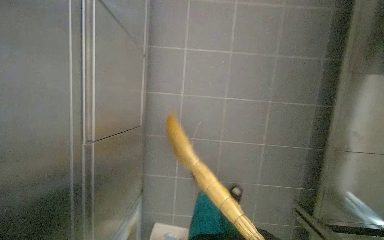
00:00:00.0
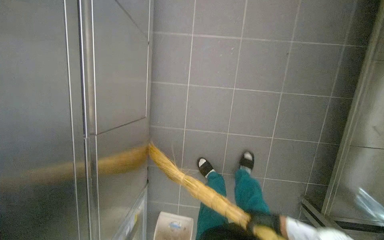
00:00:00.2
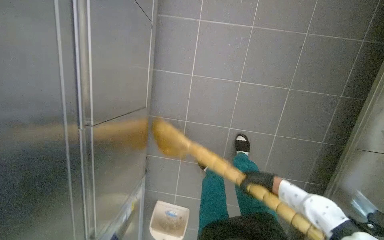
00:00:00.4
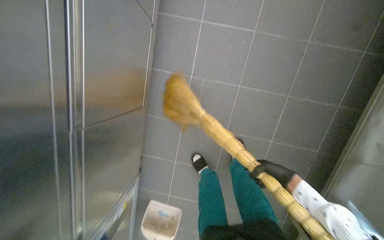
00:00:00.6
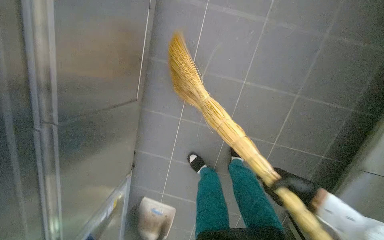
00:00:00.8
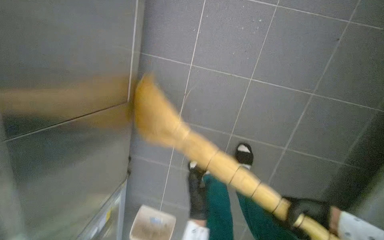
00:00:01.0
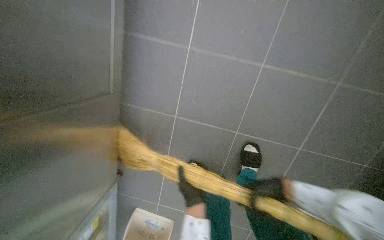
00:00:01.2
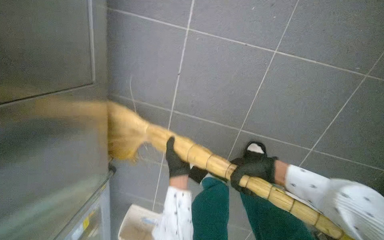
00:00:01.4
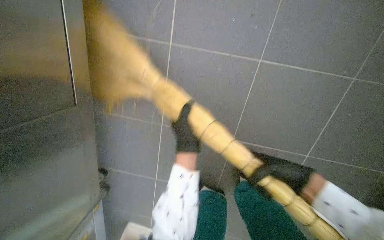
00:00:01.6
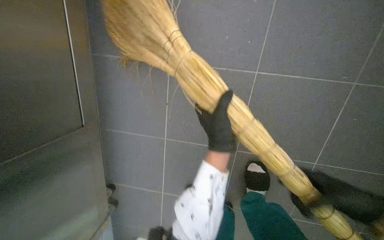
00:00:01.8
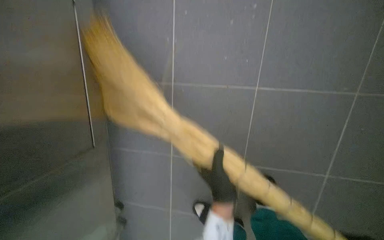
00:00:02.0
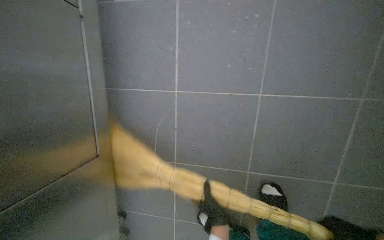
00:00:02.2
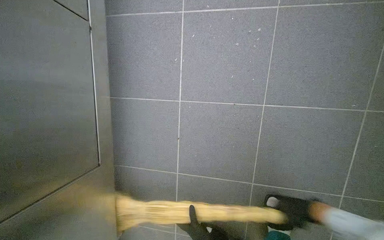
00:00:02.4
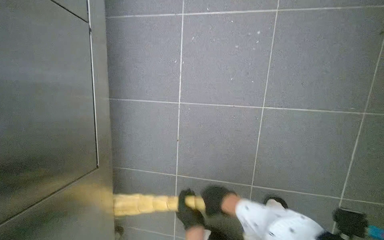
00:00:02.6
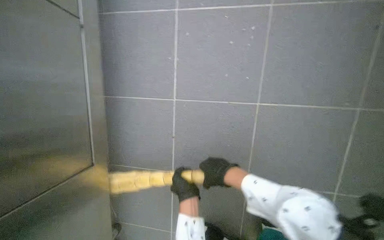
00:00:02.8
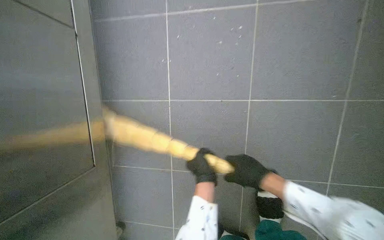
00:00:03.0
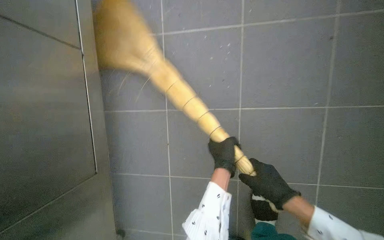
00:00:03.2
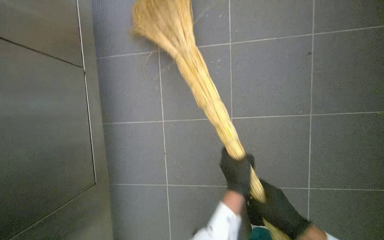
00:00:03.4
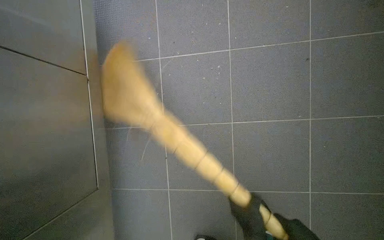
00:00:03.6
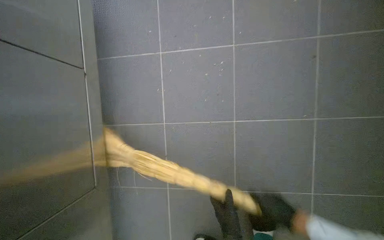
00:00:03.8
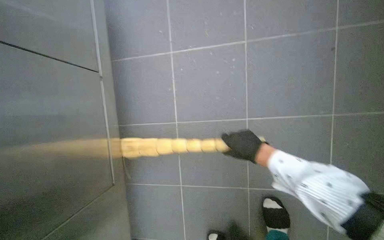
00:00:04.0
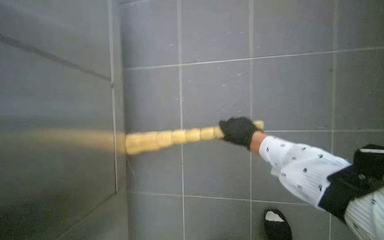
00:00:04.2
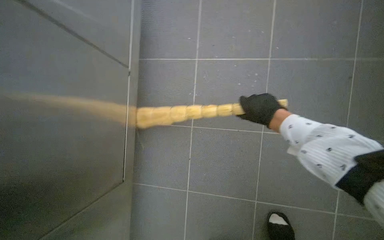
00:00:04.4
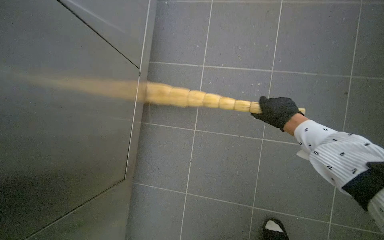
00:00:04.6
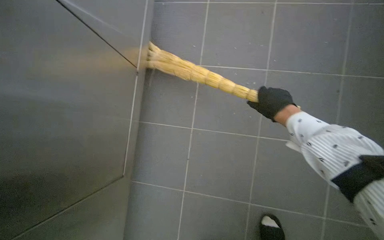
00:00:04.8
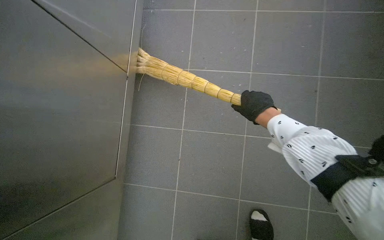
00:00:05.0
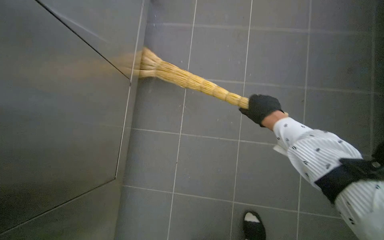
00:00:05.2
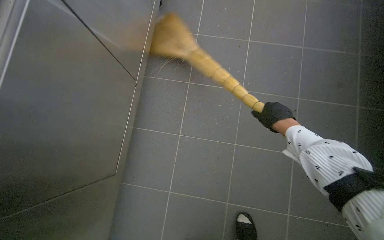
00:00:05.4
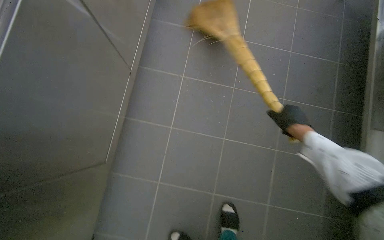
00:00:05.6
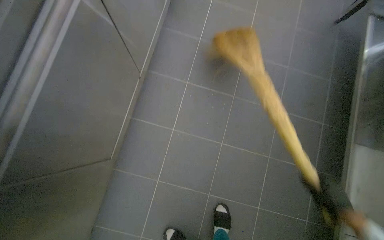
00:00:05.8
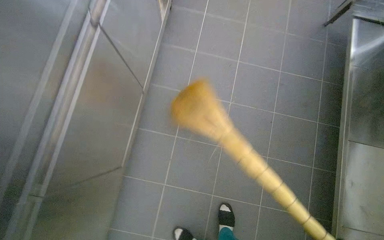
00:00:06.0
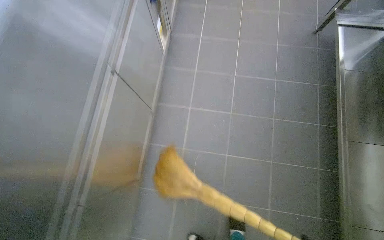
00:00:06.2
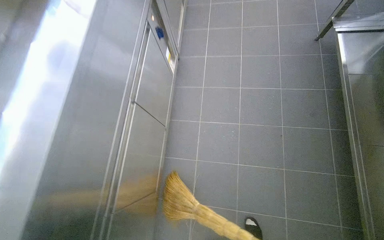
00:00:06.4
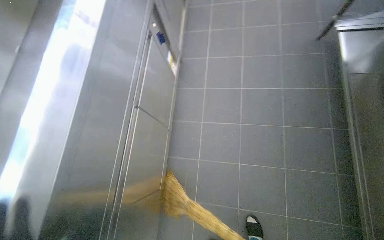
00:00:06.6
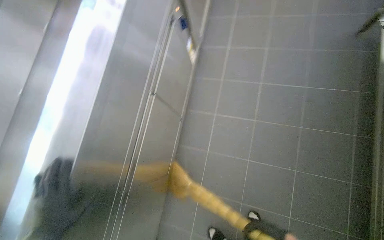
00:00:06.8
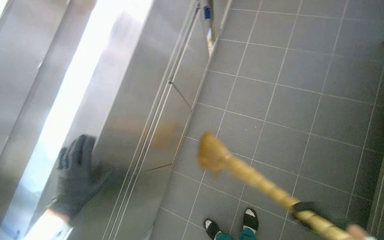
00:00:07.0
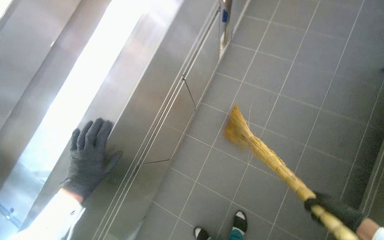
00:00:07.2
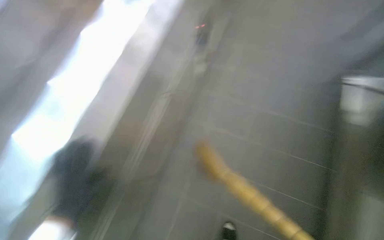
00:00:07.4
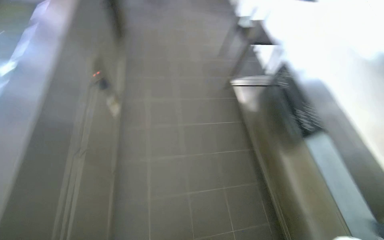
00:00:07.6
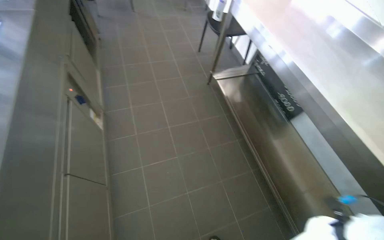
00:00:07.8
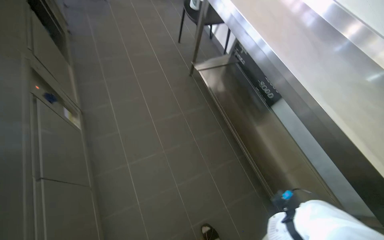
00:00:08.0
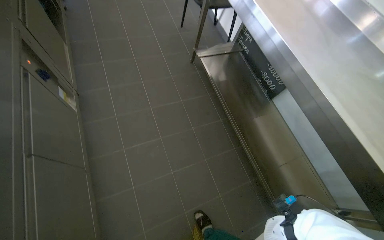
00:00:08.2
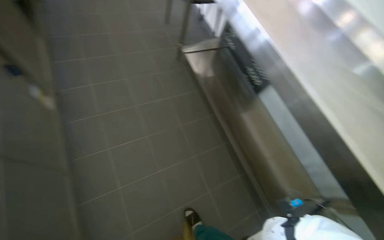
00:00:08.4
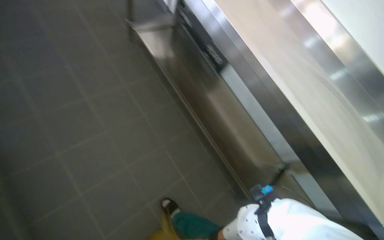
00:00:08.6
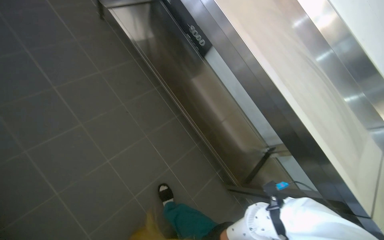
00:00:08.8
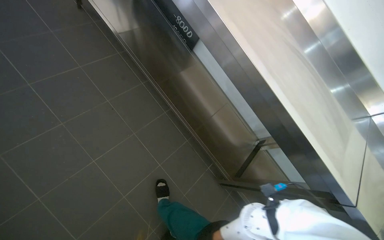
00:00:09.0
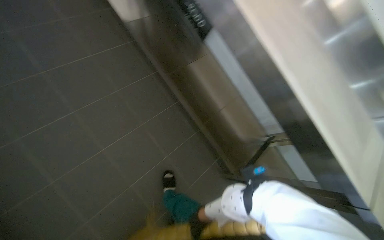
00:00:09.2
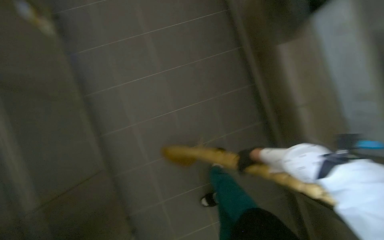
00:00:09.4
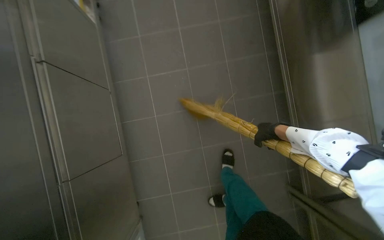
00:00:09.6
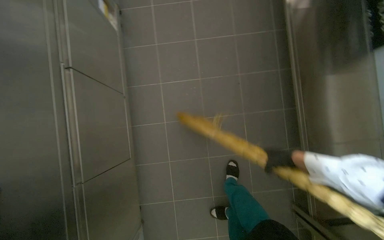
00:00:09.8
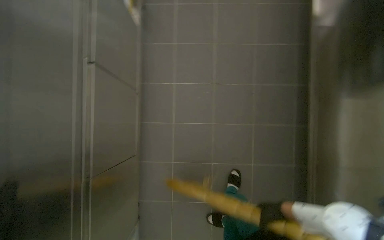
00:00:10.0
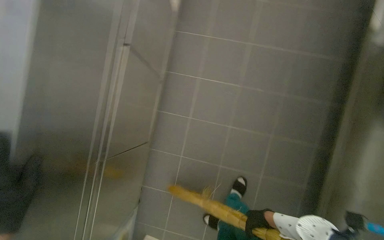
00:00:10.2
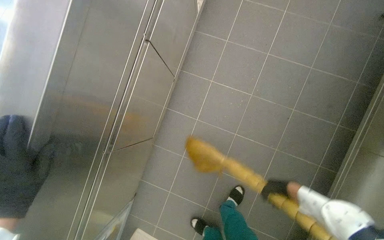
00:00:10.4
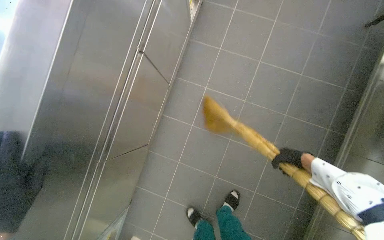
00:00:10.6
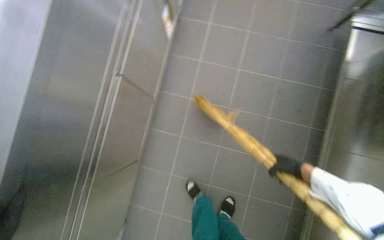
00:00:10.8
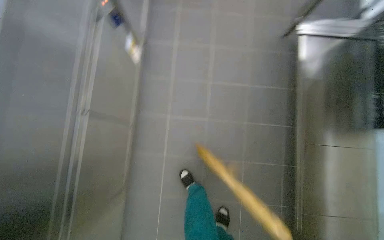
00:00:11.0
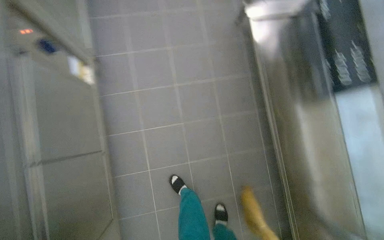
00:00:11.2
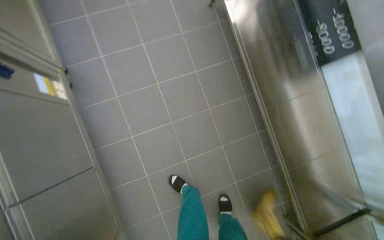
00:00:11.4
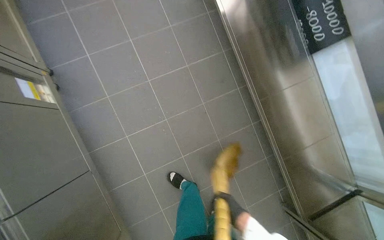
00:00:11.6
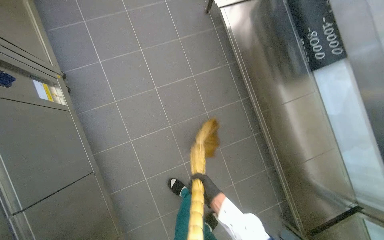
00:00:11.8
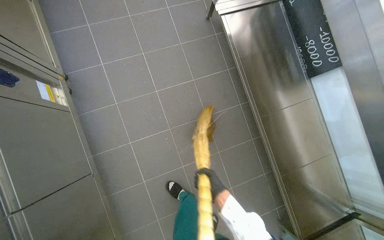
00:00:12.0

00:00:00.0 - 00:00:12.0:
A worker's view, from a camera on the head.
Job: sweeping floor.
The whole recording: Collecting debris with dustpan. The worker sweeps debris into a dustpan and collects it from the floor.
00:00:00.0 - 00:00:01.6: The wearer moves about 50 cm. The camera pitches downward, by some 15 degrees.
00:00:03.0 - 00:00:04.4: The wearer looks some 15 degrees further upward.
00:00:04.4 - 00:00:06.0: The view pans to the right by about 20 degrees.
00:00:07.6 - 00:00:09.0: The head rotates about 45 degrees to the right. The wearer looks approximately 15 degrees further downward.
00:00:09.0 - 00:00:10.4: The head turns to the left by roughly 40 degrees.
00:00:10.4 - 00:00:12.0: The wearer's head swings some 45 degrees to the right.

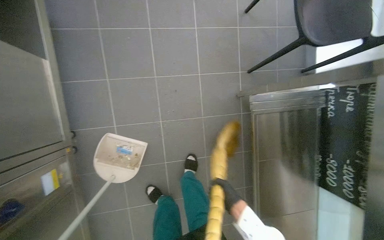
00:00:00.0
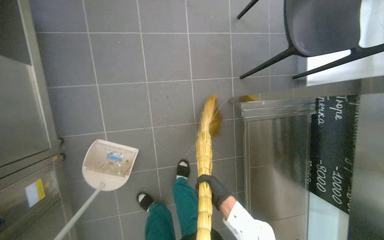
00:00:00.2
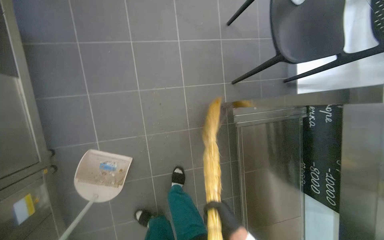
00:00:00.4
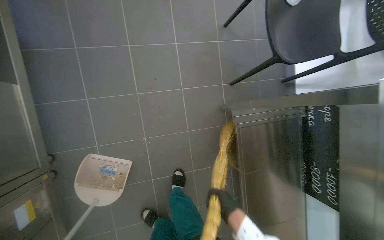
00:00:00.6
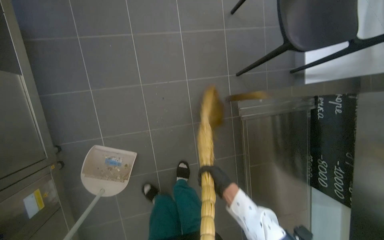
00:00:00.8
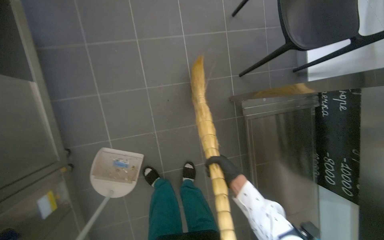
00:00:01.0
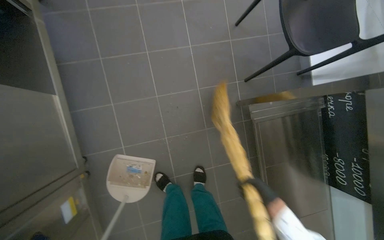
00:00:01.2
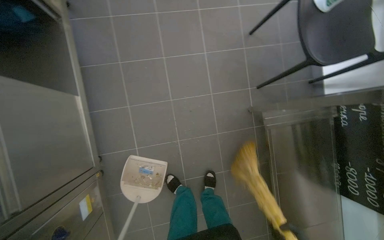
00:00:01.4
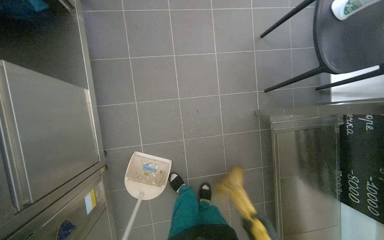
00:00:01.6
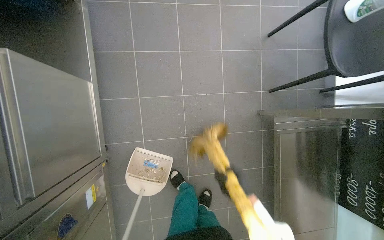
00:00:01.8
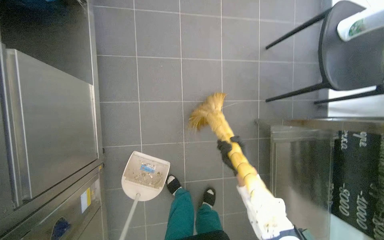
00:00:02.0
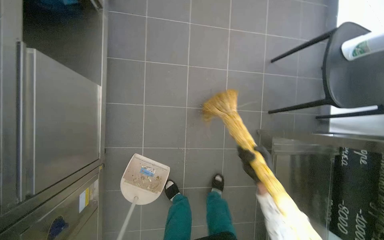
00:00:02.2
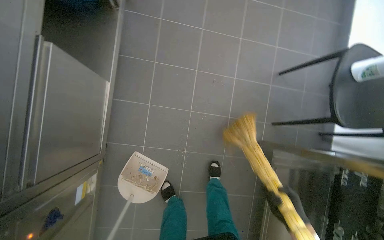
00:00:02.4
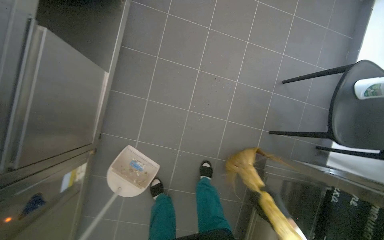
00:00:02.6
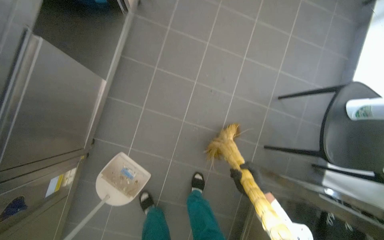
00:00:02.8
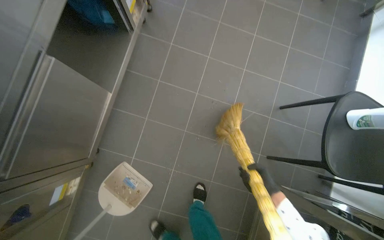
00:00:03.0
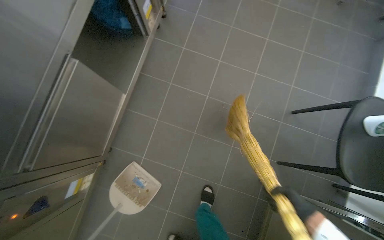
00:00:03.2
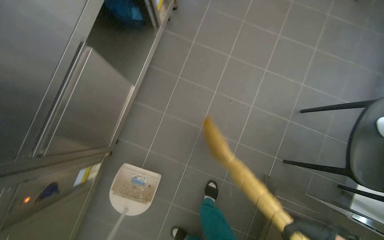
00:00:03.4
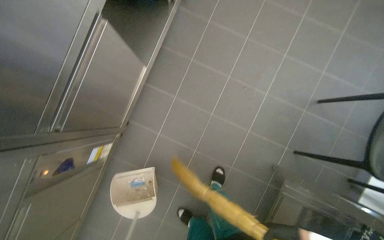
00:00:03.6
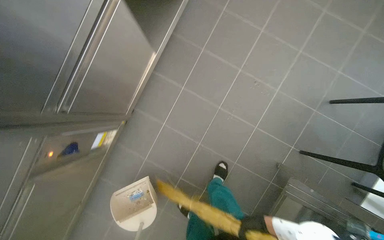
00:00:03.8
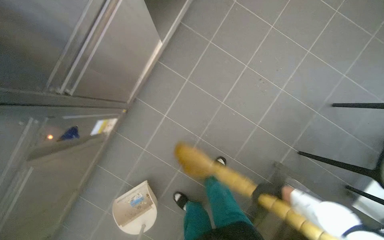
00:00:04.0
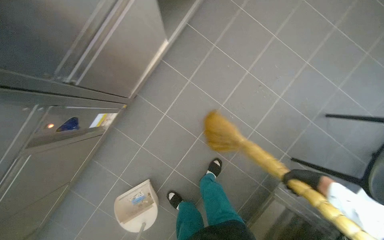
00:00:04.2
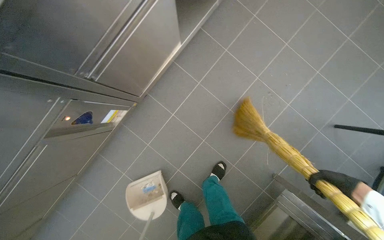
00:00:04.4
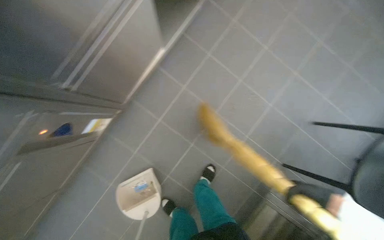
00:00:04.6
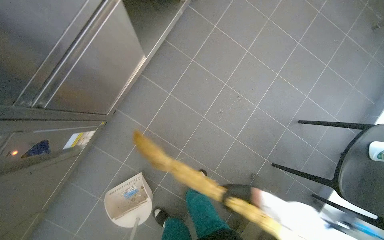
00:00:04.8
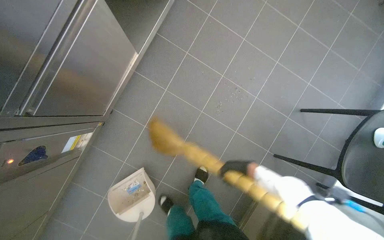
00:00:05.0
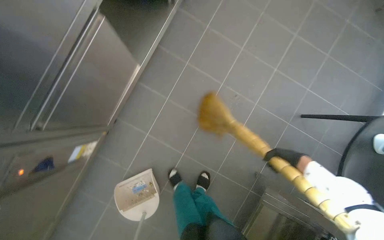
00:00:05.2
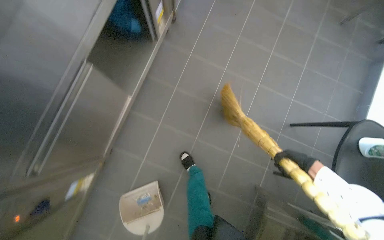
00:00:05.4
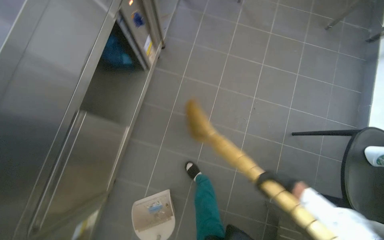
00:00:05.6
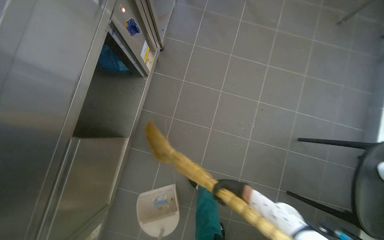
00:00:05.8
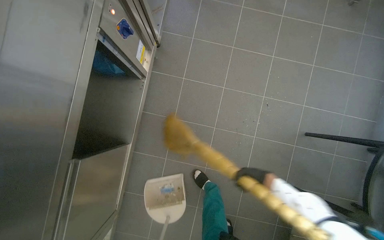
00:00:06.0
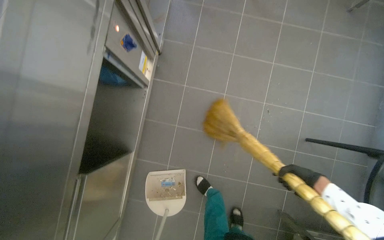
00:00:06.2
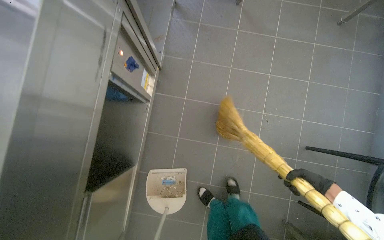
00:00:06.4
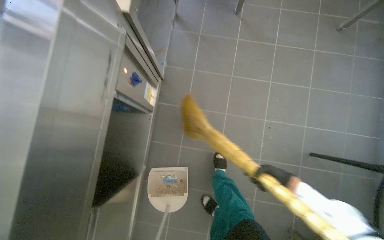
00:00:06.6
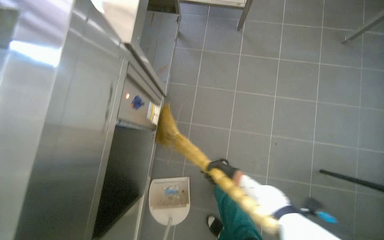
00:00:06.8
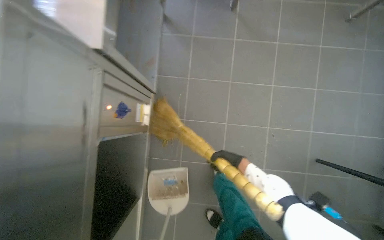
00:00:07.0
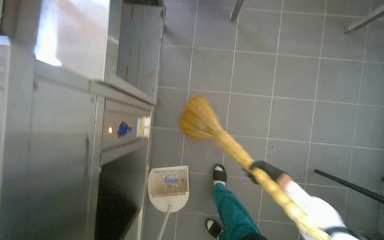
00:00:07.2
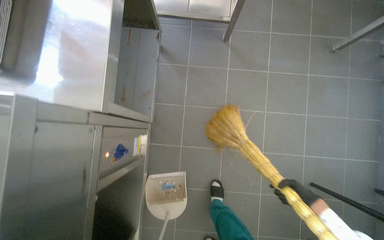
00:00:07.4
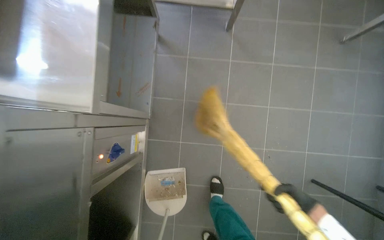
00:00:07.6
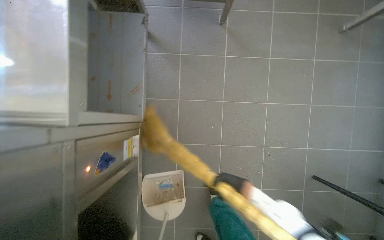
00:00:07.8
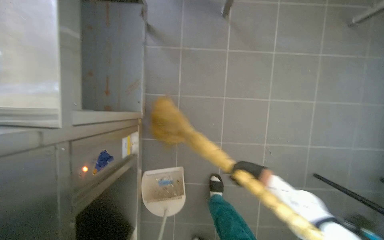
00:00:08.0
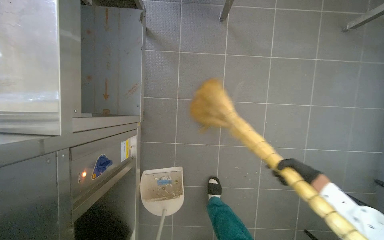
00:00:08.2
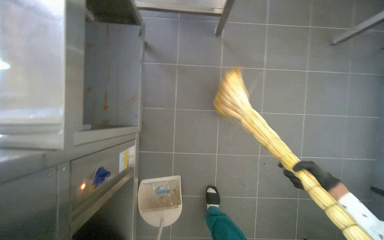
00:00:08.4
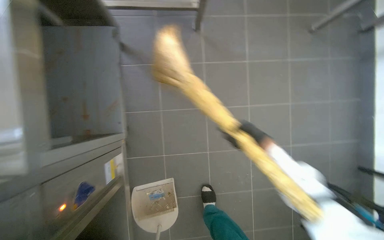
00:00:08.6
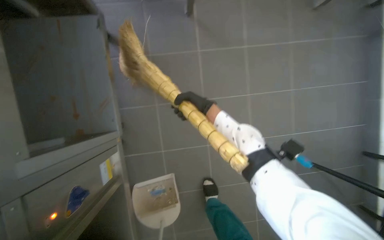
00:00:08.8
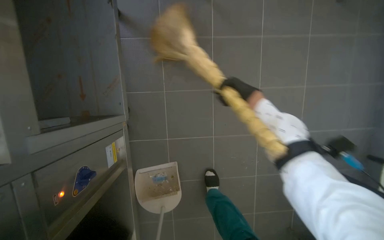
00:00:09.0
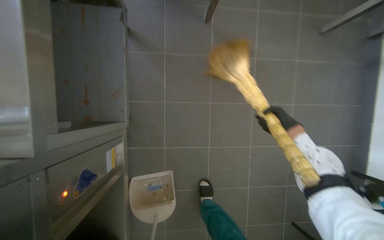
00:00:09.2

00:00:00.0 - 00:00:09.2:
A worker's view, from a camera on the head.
Job: sweeping floor.
The whole recording: Collecting debris with dustpan. The worker sweeps debris into a dustpan and collects it from the floor.
00:00:04.6 - 00:00:06.2: The camera is carried some 50 cm. The scene turns about 25 degrees counterclockwise in the picture.
00:00:06.2 - 00:00:07.6: The camera is carried some 40 cm.
